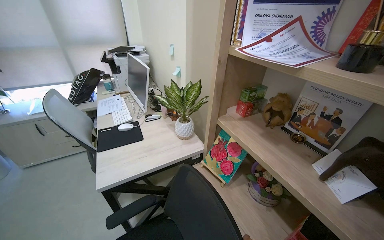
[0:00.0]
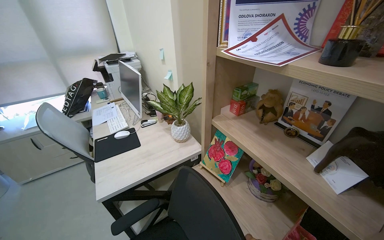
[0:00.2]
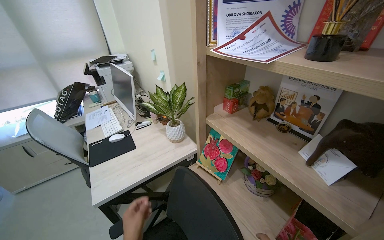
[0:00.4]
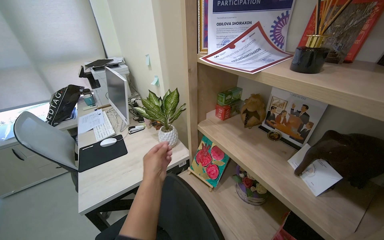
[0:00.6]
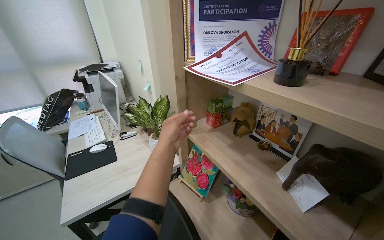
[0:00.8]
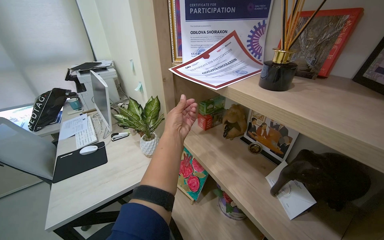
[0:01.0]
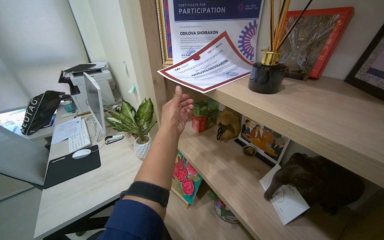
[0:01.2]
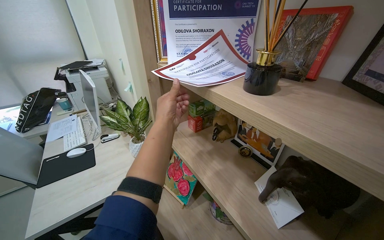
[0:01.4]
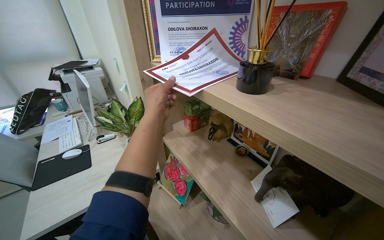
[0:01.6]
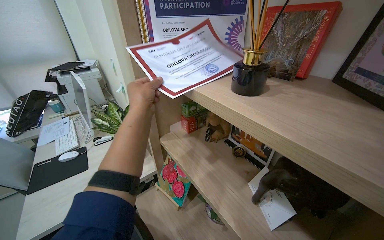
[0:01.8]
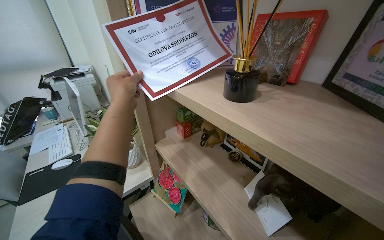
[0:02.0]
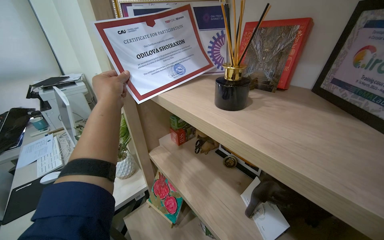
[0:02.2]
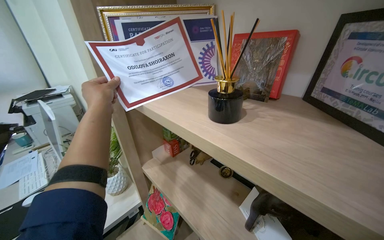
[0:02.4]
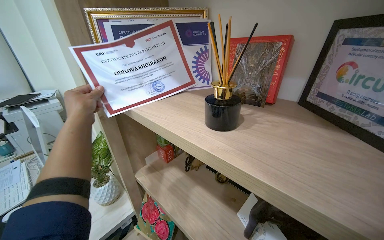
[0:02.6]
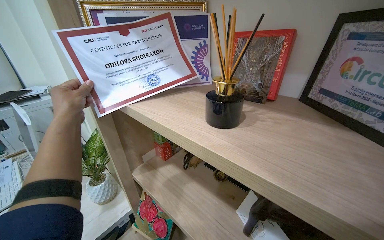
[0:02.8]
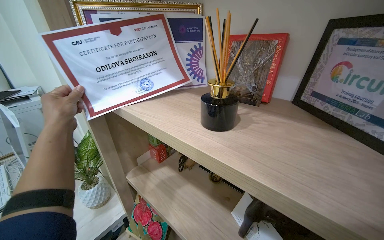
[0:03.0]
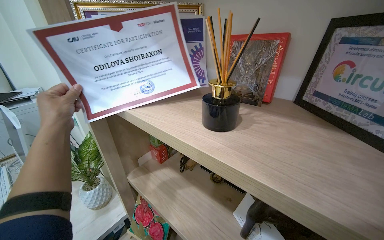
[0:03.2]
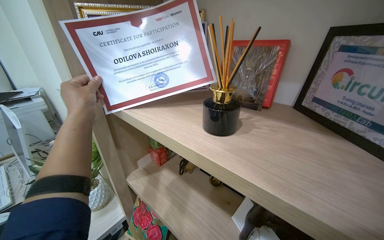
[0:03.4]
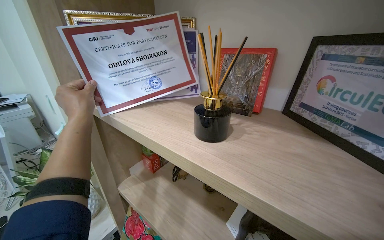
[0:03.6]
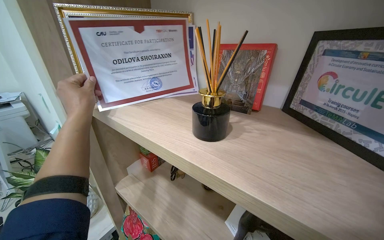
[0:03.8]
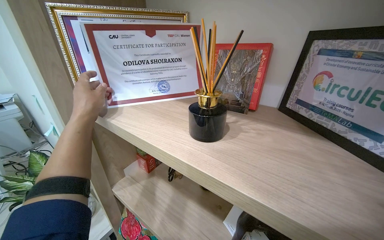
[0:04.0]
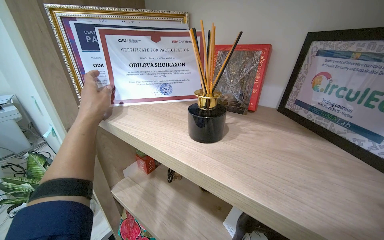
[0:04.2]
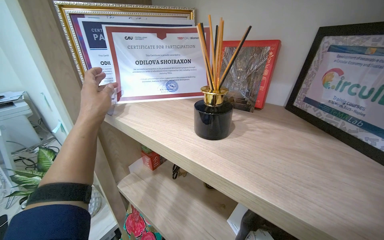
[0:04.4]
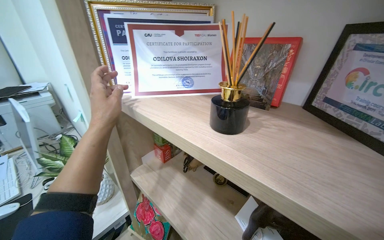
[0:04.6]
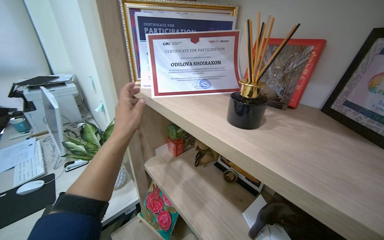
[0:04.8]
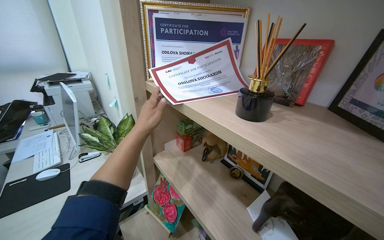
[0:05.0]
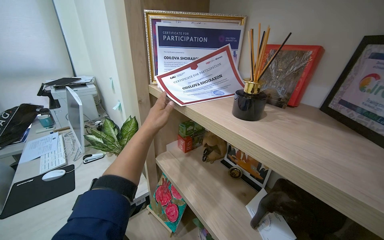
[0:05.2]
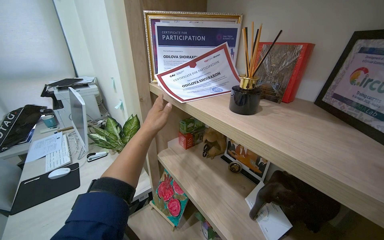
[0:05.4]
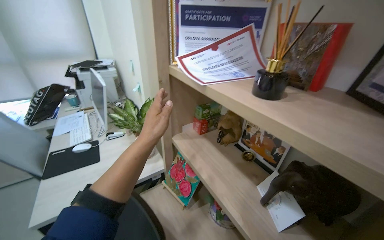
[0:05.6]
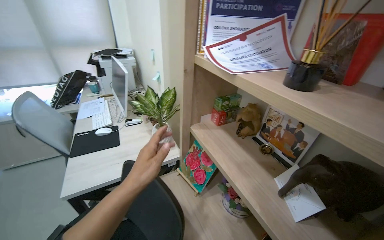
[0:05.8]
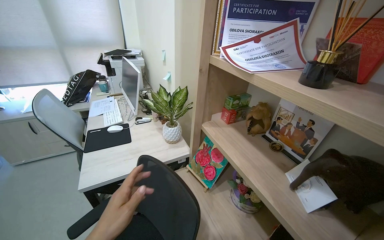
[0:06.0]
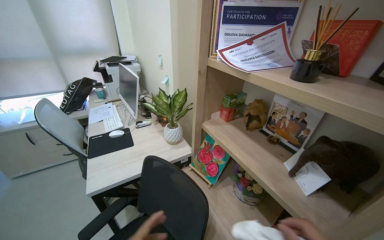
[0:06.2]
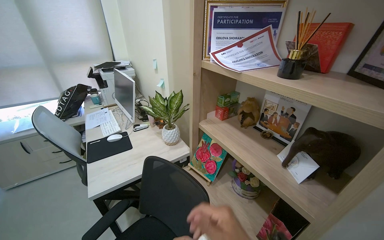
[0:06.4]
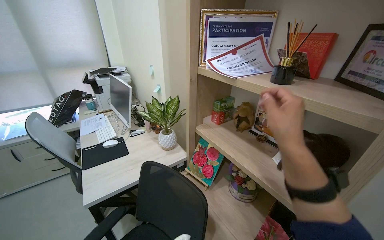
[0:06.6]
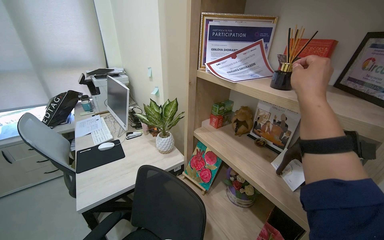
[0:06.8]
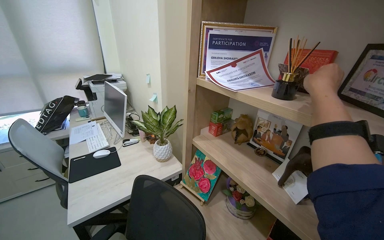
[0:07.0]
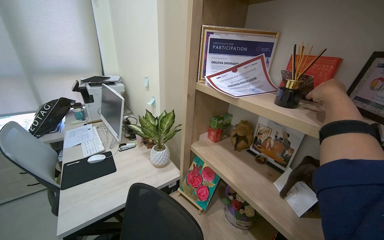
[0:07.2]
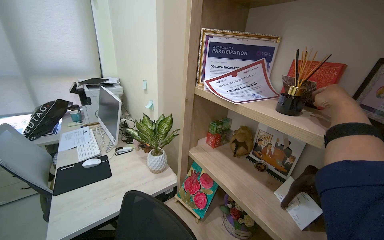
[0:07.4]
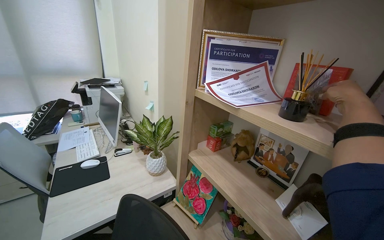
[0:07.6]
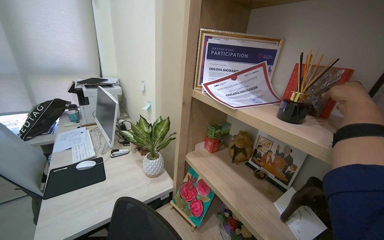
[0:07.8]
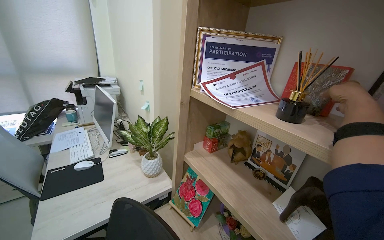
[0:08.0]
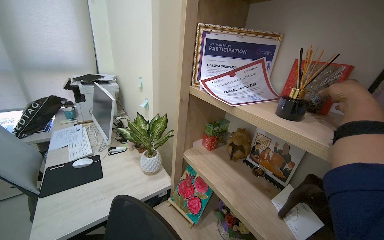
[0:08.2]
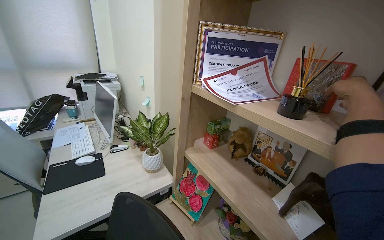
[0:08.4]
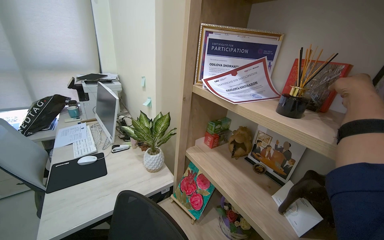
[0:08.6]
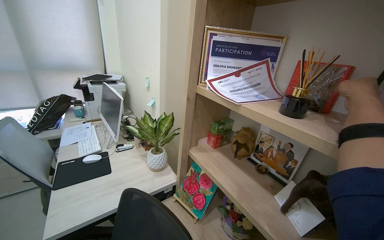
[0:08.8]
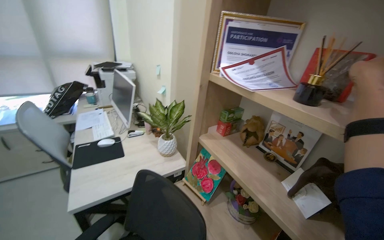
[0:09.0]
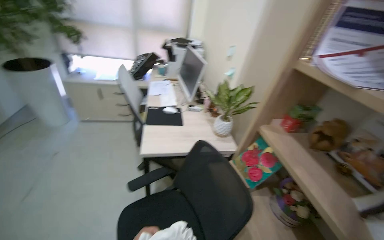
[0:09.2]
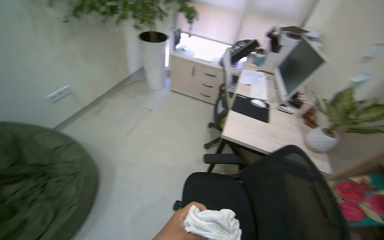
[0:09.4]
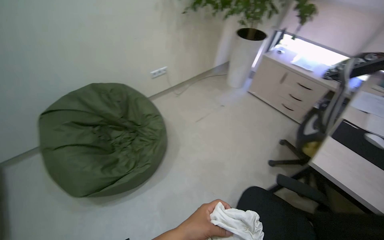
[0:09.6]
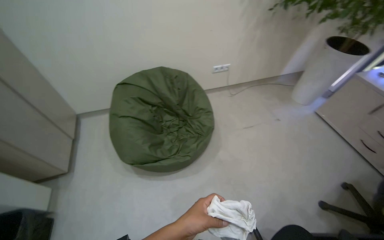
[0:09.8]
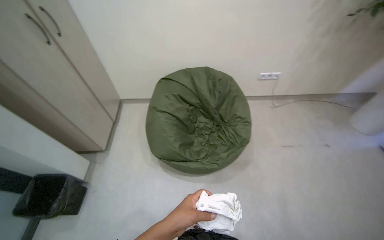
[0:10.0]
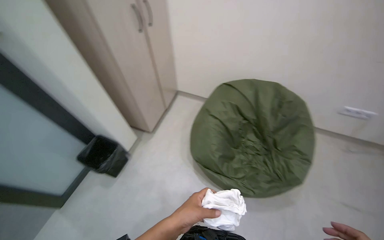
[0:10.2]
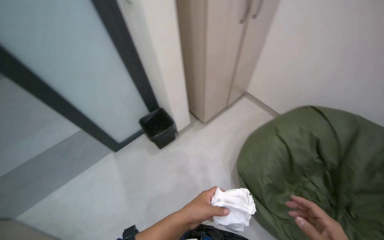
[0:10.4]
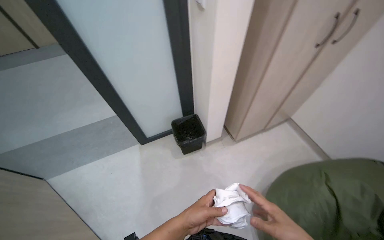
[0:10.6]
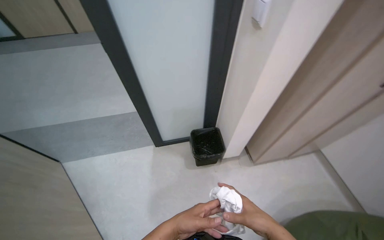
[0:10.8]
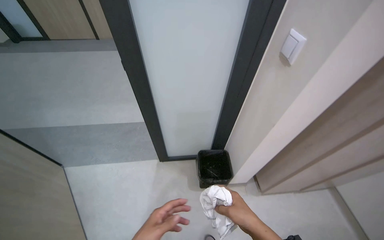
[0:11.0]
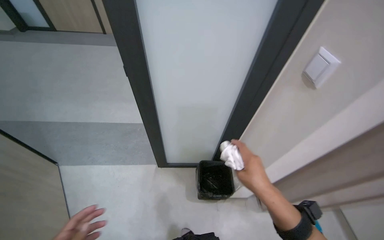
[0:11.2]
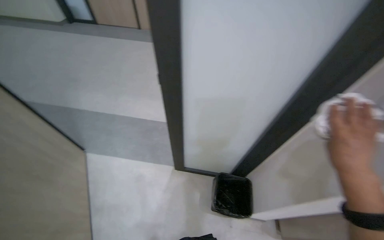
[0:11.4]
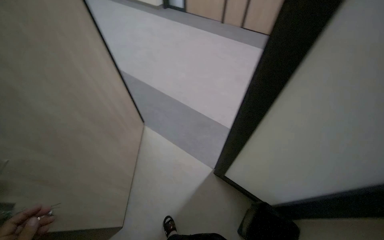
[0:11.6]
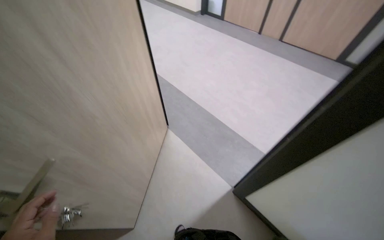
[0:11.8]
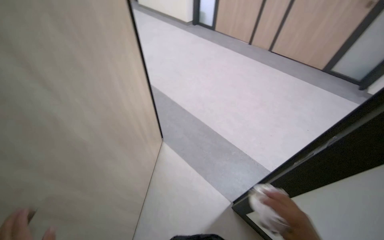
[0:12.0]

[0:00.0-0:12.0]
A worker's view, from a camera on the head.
Job: wiping surfaces.
The whole recording: Cleaning, organizing, and securing office room. The worker unlocks and opens the door, then cleans surfaces, organizes items, wipes the door handle, and locks the office room.
0:01.6 to 0:03.0: The left hand travels to the left by roughly 15 cm.
0:03.0 to 0:04.4: The left hand shifts roughly 15 cm to the right.
0:04.4 to 0:06.0: The head rotates approximately 25 degrees to the left. The left hand goes some 50 cm down the picture.
0:09.0 to 0:10.4: The camera travels roughly 80 cm. The wearer's head swings some 175 degrees to the left. The view tilts approximately 20 degrees downward.
0:10.4 to 0:12.0: The head travels some 70 cm. The wearer looks some 85 degrees further to the left.

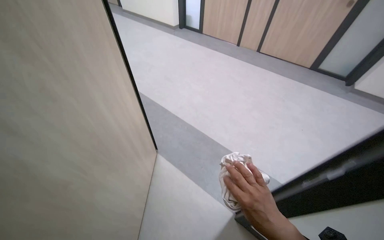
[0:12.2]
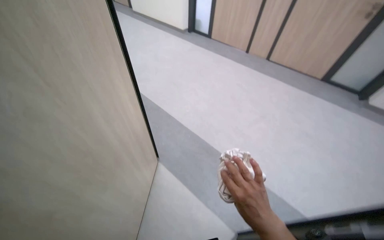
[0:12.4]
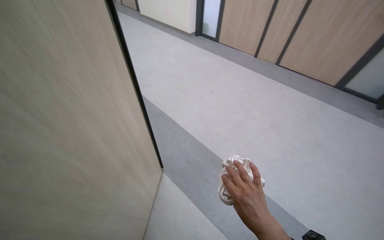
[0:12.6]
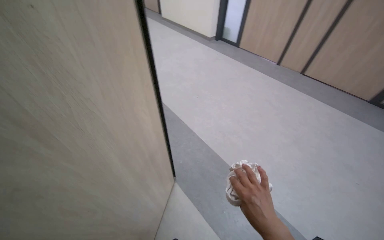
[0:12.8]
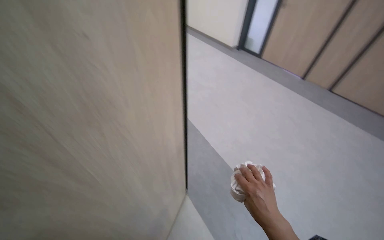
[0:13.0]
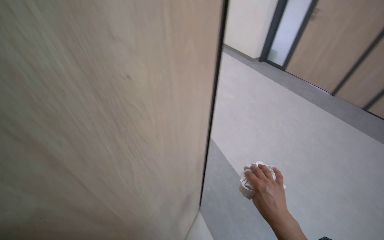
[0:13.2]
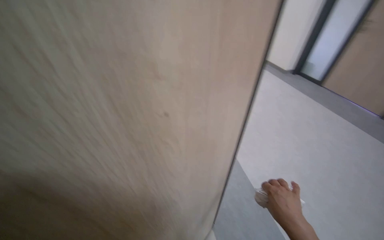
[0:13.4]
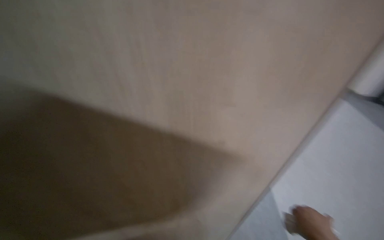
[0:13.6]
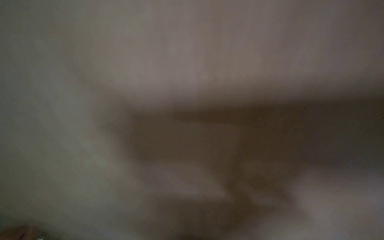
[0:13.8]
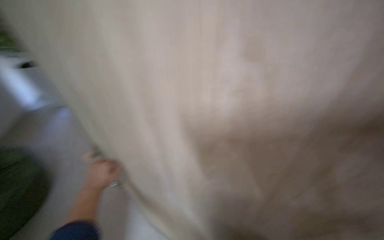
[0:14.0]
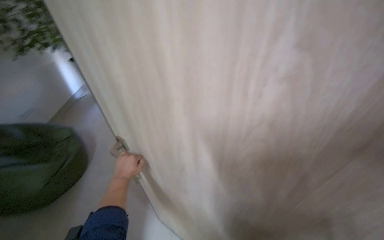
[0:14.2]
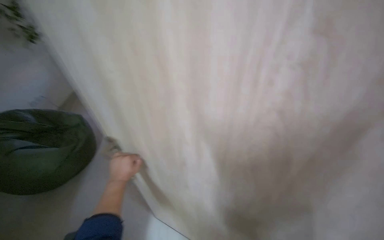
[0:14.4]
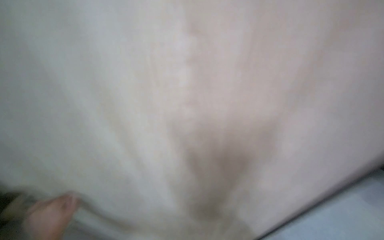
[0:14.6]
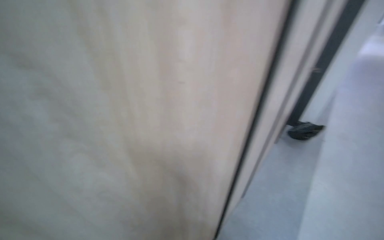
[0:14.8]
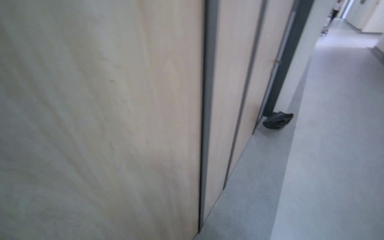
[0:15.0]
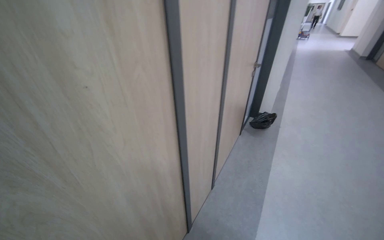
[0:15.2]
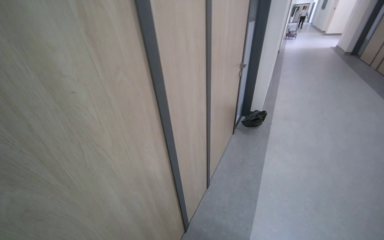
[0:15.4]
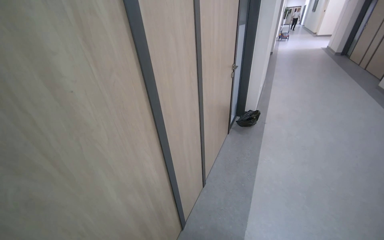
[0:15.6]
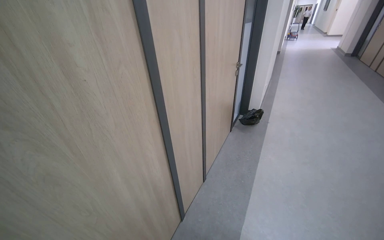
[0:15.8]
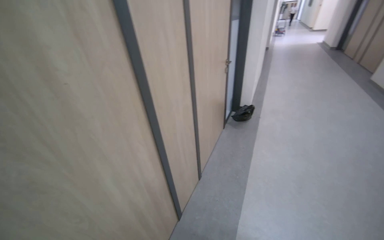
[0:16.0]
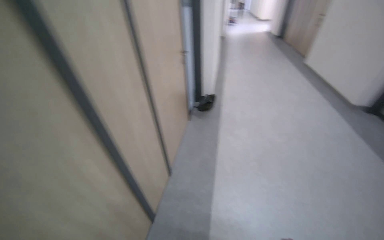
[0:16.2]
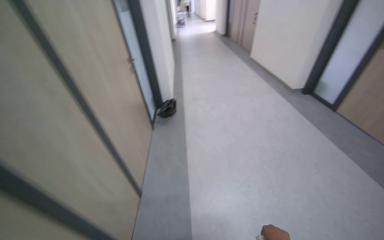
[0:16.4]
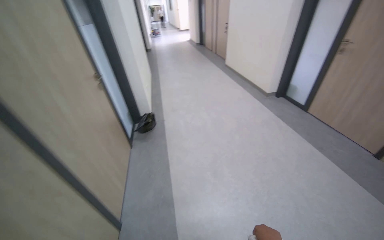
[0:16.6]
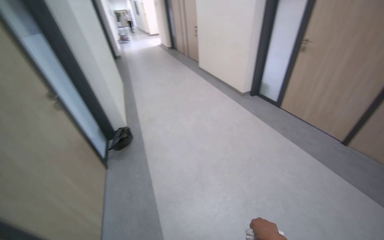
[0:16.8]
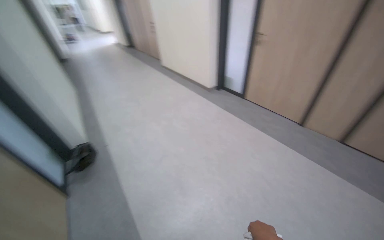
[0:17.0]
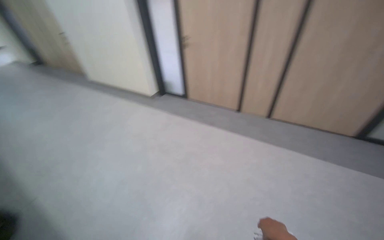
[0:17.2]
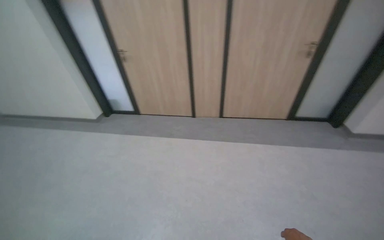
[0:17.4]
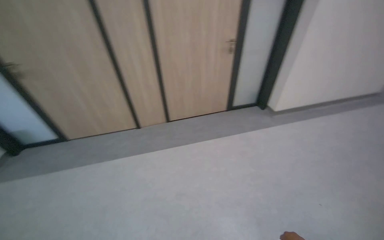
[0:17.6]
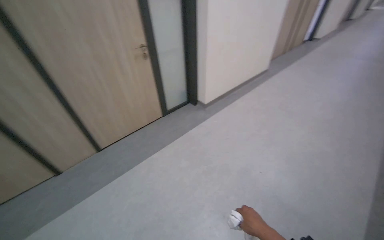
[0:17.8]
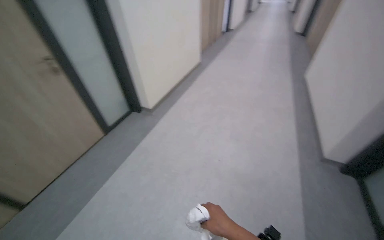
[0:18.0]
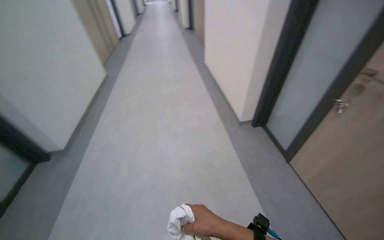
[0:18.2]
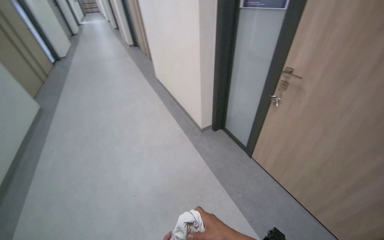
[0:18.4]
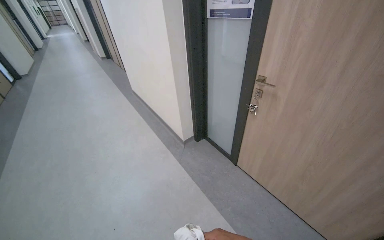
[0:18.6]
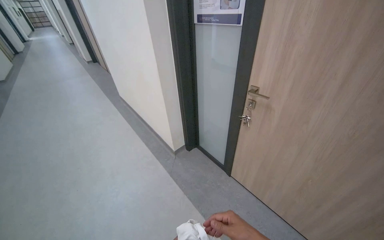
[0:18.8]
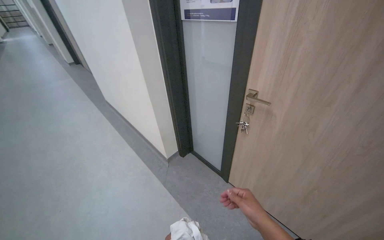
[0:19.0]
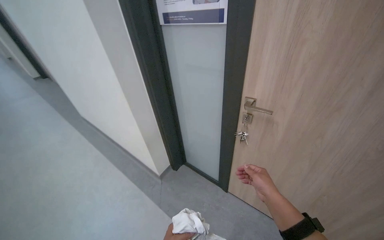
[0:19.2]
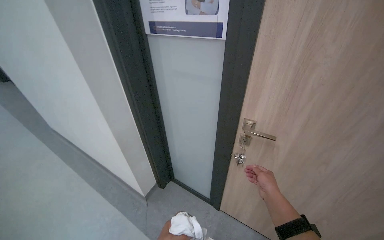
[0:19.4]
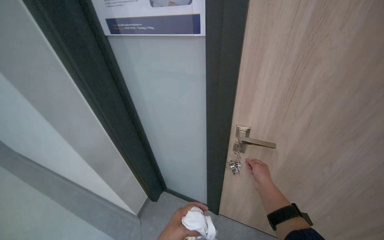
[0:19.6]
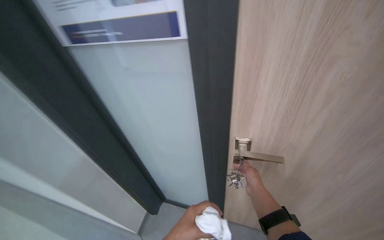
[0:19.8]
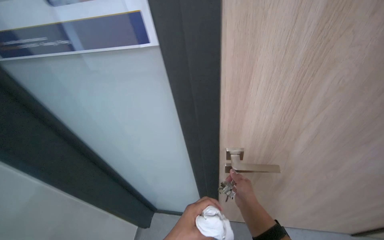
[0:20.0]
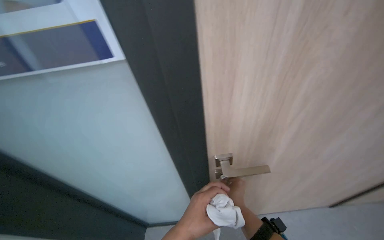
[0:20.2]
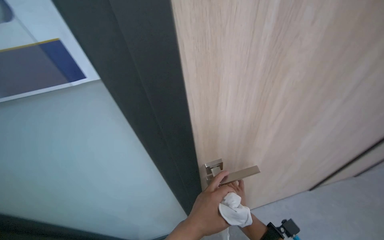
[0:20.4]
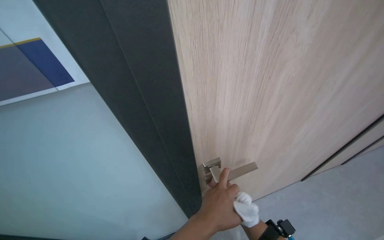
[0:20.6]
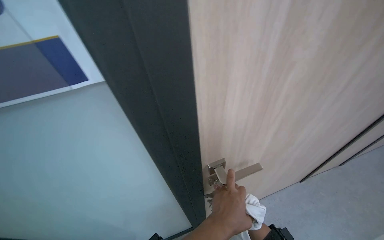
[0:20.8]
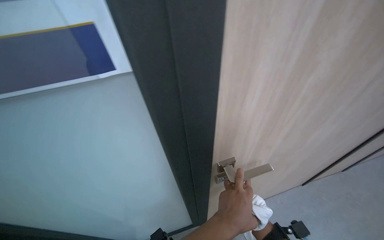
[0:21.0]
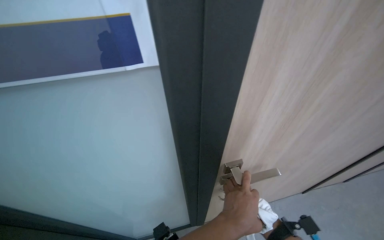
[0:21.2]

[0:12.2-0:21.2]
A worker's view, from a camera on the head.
Job: wiping surfaces.
The whole recording: Cleaning, organizing, and securing office room. The worker unlocks and opens the door, then cleans surfaces, organizes items, wipes the door handle, and locks the office room.
0:12.2 to 0:13.8: The head travels approximately 40 cm. The head rotates roughly 40 degrees to the left.
0:16.6 to 0:18.2: The camera travels about 70 cm. The head rotates about 180 degrees to the right.
0:18.2 to 0:19.8: The head travels about 1 m. The wearer looks about 60 degrees further to the right.
0:19.8 to 0:21.2: The wearer's head swings approximately 30 degrees to the right.
